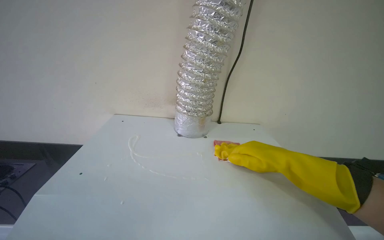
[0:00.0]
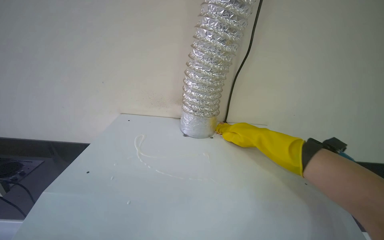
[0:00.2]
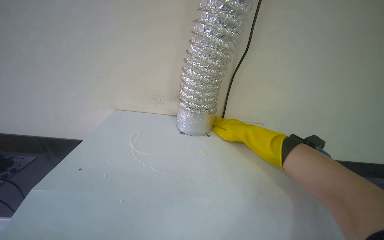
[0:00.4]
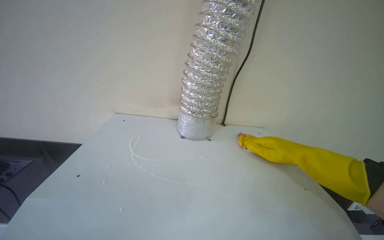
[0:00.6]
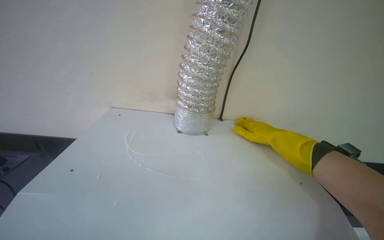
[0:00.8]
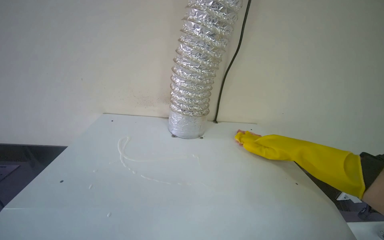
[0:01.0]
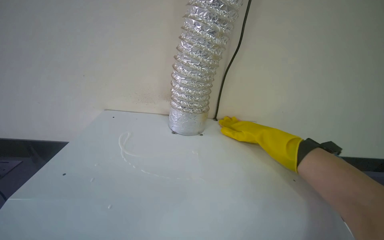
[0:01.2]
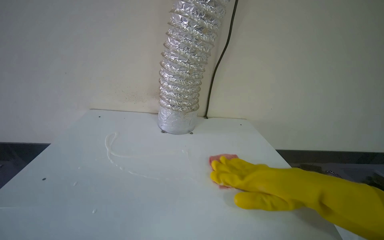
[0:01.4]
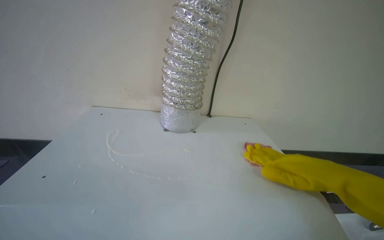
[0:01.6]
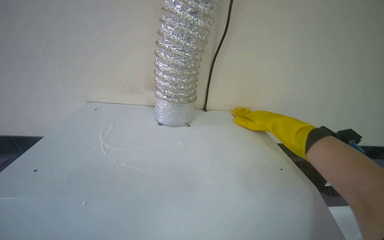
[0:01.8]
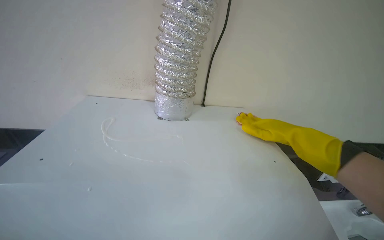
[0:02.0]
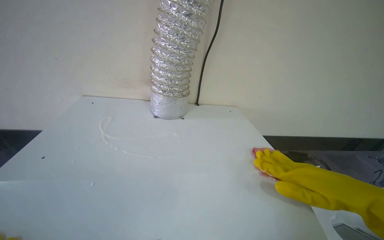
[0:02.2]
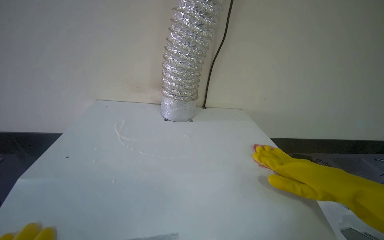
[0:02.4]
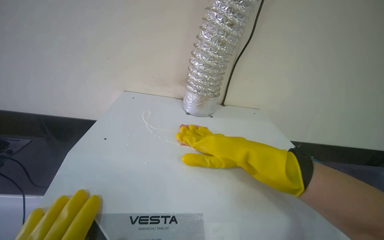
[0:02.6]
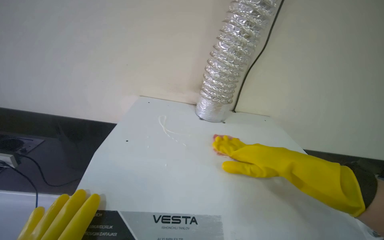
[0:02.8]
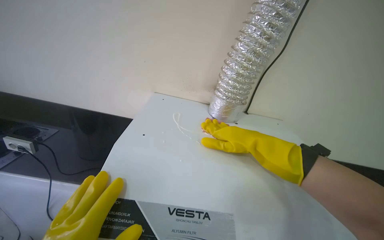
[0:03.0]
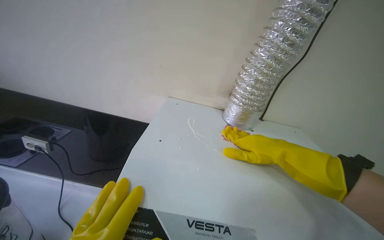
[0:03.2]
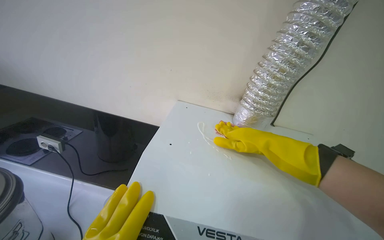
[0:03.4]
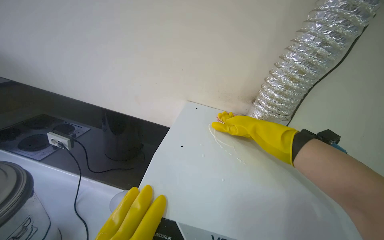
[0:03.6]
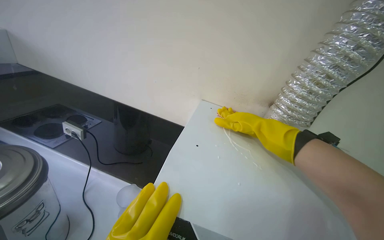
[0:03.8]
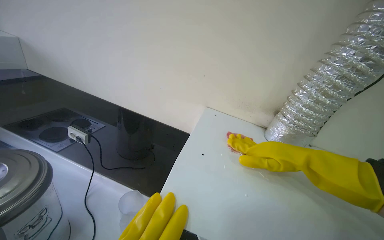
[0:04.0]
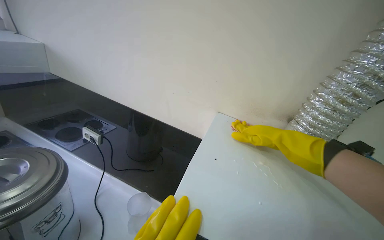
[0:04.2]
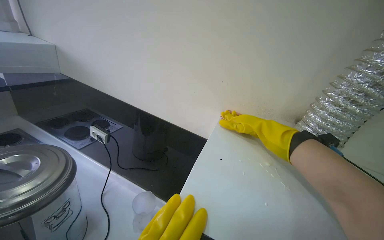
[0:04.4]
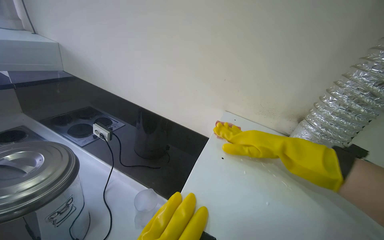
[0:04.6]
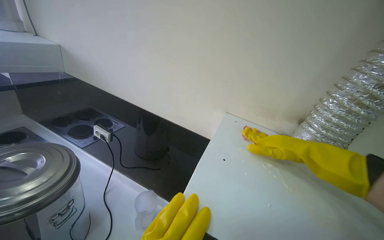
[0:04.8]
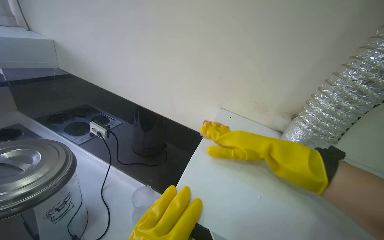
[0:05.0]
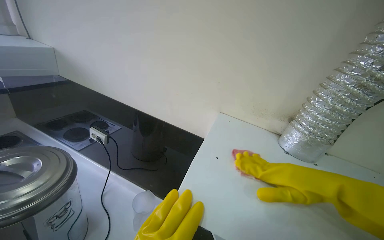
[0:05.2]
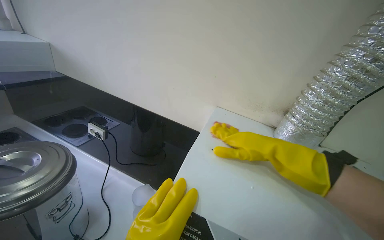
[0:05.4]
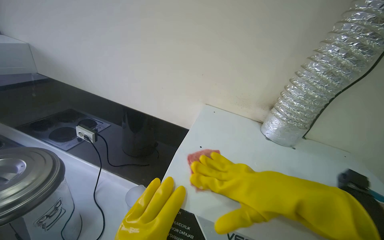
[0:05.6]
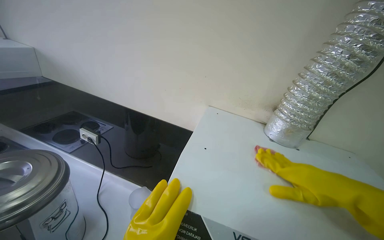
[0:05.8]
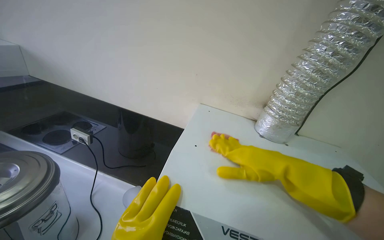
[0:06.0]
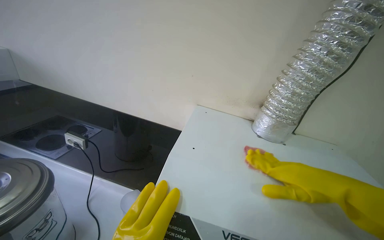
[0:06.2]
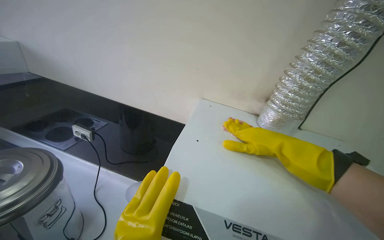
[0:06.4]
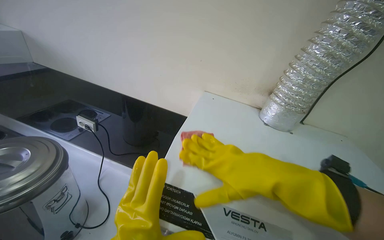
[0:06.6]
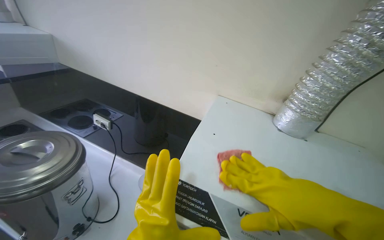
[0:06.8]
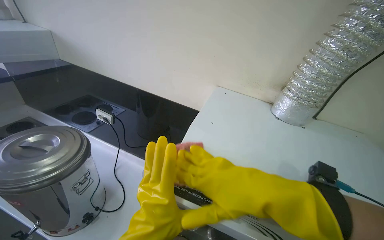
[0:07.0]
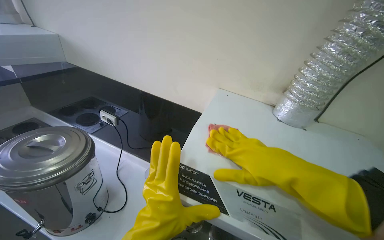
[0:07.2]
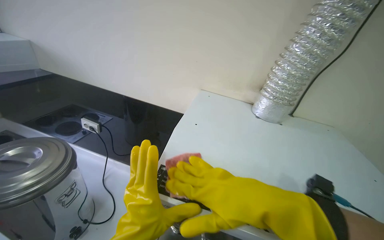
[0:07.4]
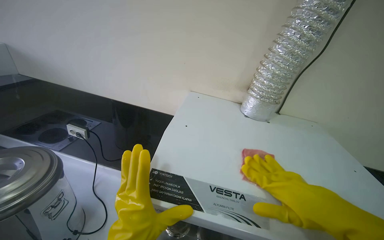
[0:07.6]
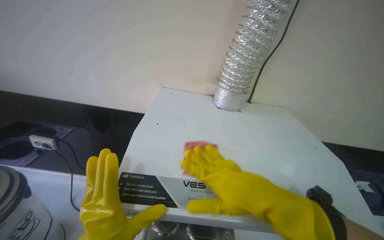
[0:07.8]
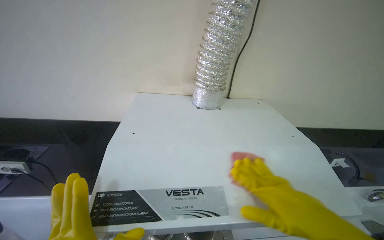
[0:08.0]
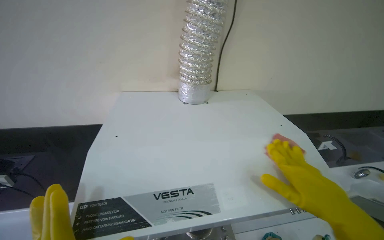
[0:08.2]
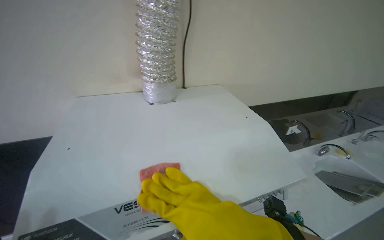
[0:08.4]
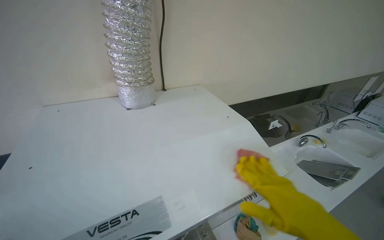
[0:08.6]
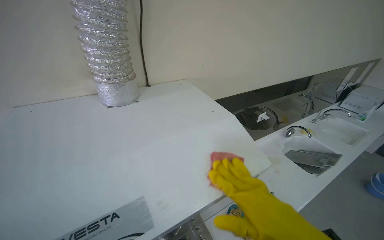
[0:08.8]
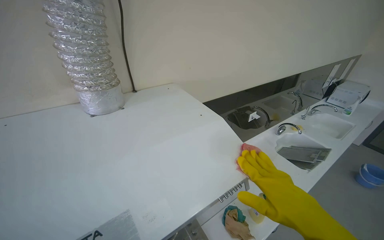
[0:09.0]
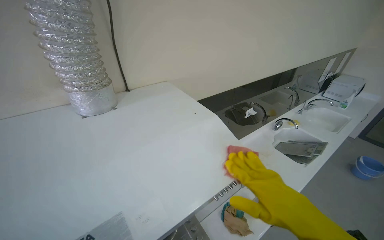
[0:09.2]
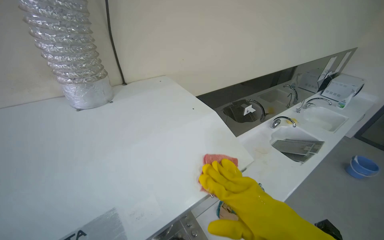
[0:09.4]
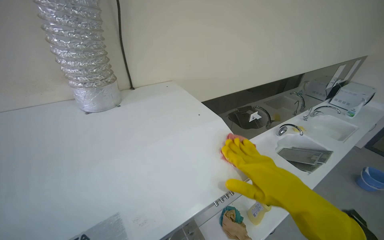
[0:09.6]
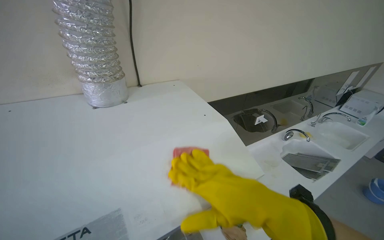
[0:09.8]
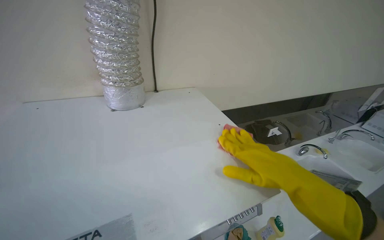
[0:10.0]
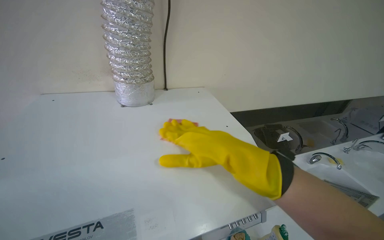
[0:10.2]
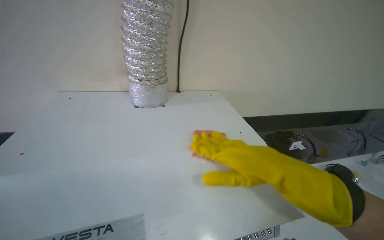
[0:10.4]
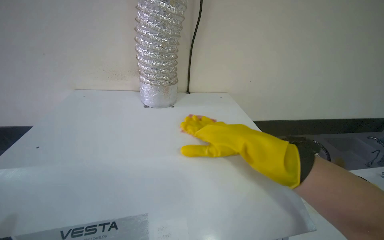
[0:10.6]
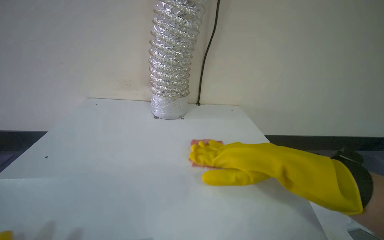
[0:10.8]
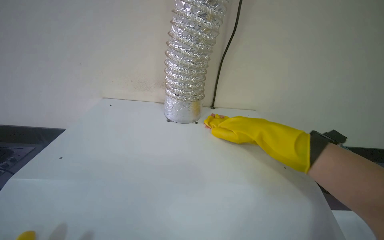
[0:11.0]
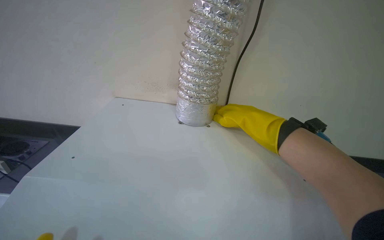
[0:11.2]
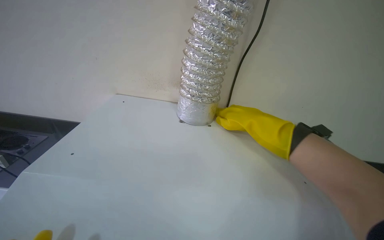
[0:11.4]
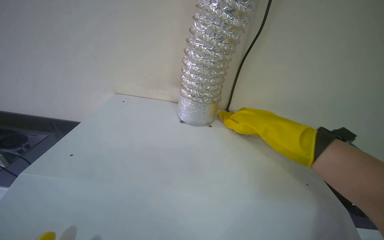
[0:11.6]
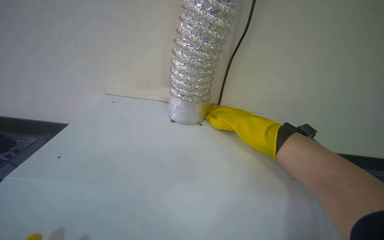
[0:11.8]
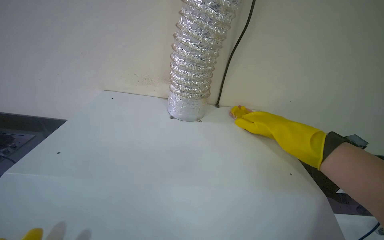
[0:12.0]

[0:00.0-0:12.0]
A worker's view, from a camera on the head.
Job: cleaning kitchen.
The whole recording: Scrubbing top of range hood. The worker scrubs the top surface of the range hood with a red sponge.
0:01.6 to 0:03.0: The right hand moves nearer to the camera, roughly 35 cm.
0:03.0 to 0:04.4: The wearer's head swings some 20 degrees to the left. The right hand goes nearer and farther, about 35 cm each way, reversing 2 times.
0:04.4 to 0:06.0: The right hand shifts approximately 25 cm nearer to the camera and down the picture.
0:06.0 to 0:07.6: The right hand swings nearer and farther, approximately 20 cm each way, with 4 reversals.
0:07.6 to 0:09.0: The wearer's head swings about 45 degrees to the right.
0:09.0 to 0:10.4: The wearer's head swings some 20 degrees to the left. The right hand moves up the picture and to the left, roughly 20 cm.

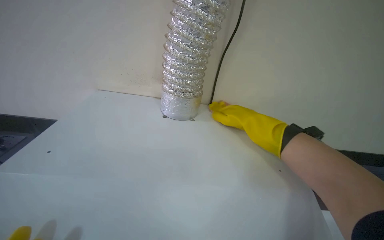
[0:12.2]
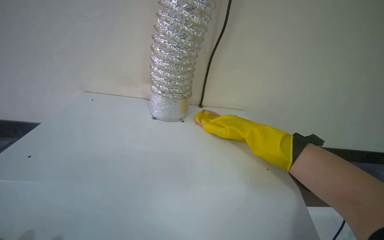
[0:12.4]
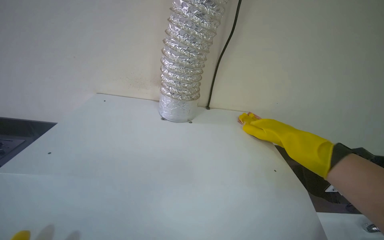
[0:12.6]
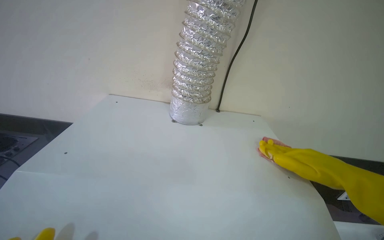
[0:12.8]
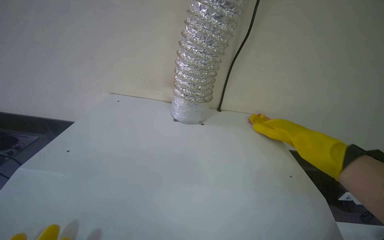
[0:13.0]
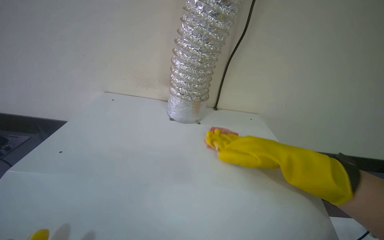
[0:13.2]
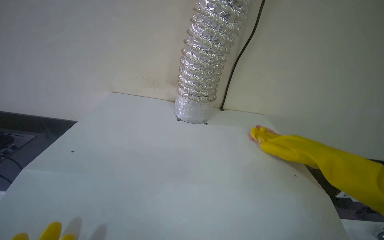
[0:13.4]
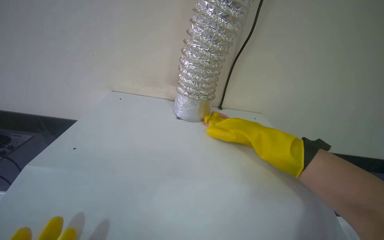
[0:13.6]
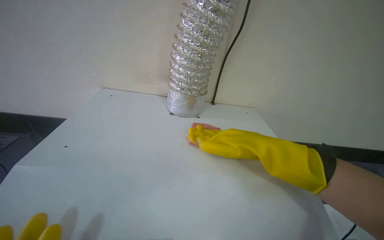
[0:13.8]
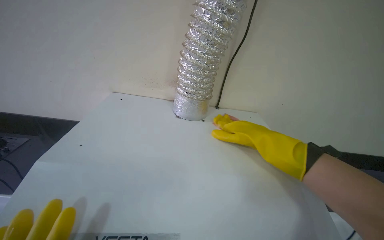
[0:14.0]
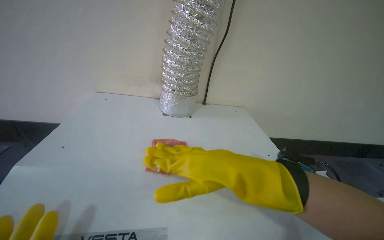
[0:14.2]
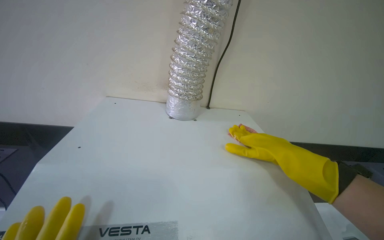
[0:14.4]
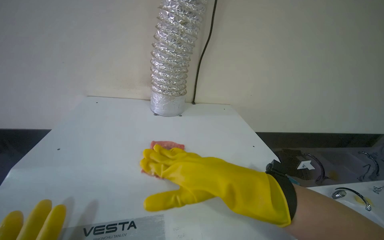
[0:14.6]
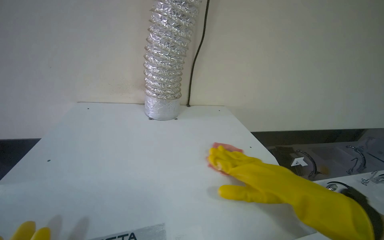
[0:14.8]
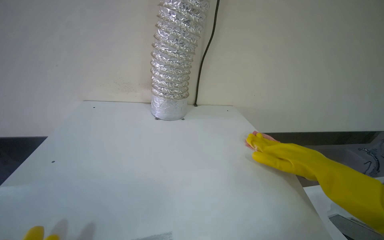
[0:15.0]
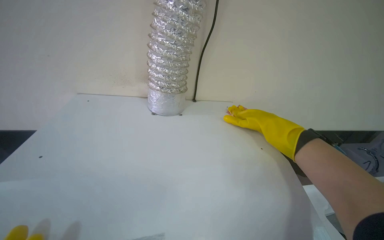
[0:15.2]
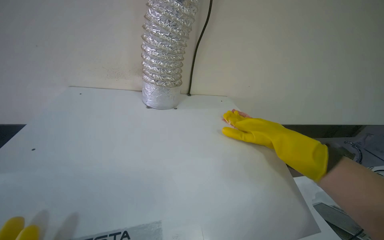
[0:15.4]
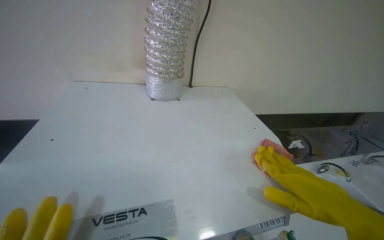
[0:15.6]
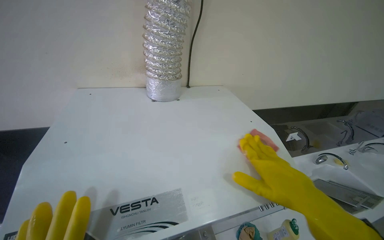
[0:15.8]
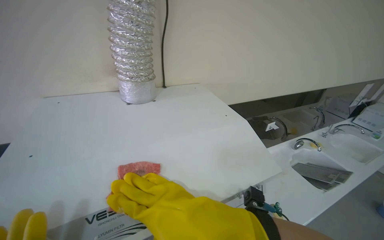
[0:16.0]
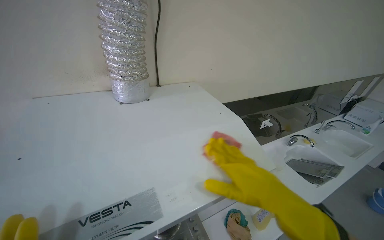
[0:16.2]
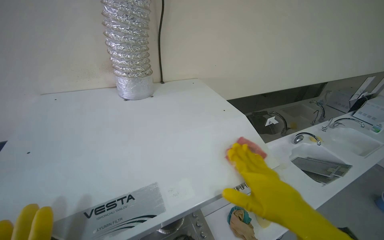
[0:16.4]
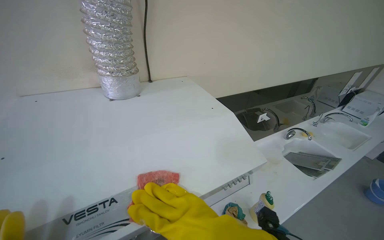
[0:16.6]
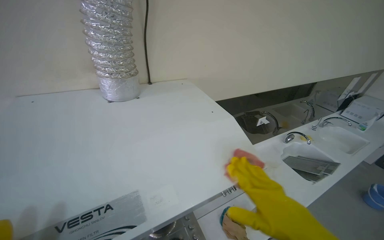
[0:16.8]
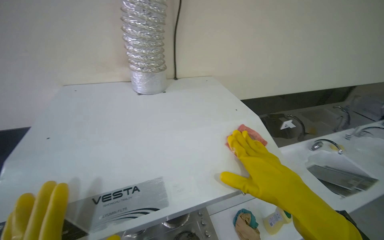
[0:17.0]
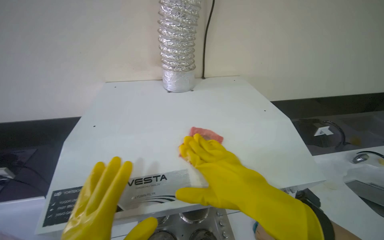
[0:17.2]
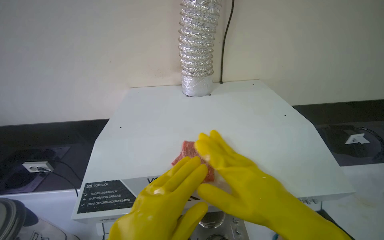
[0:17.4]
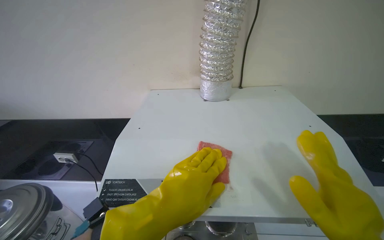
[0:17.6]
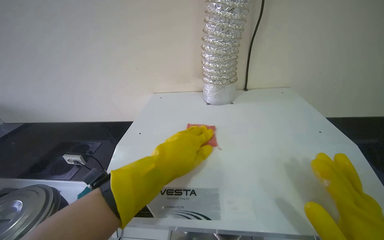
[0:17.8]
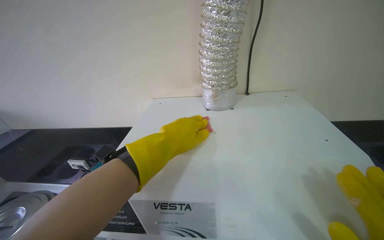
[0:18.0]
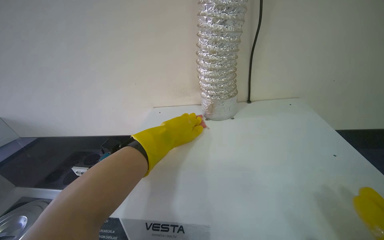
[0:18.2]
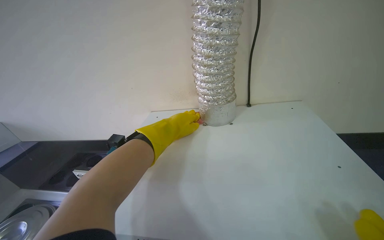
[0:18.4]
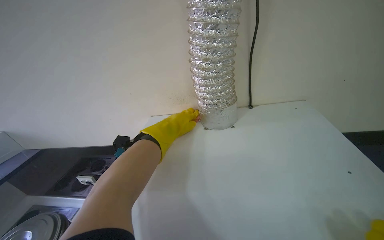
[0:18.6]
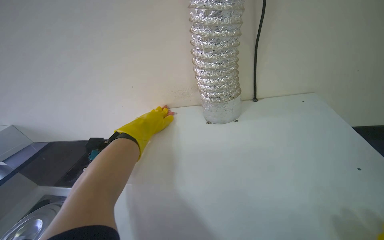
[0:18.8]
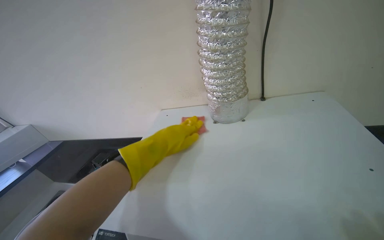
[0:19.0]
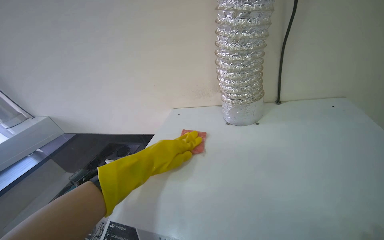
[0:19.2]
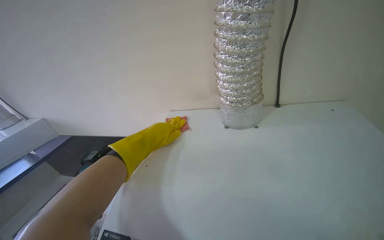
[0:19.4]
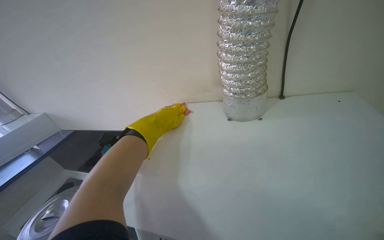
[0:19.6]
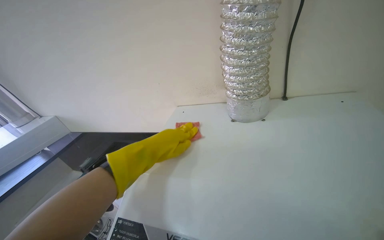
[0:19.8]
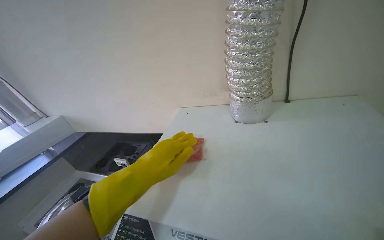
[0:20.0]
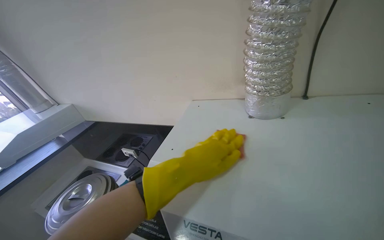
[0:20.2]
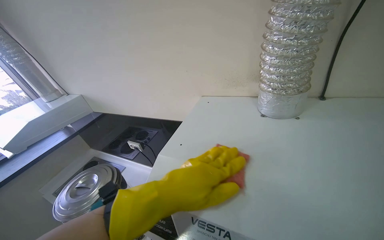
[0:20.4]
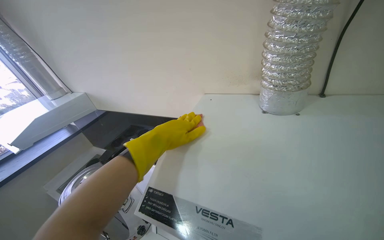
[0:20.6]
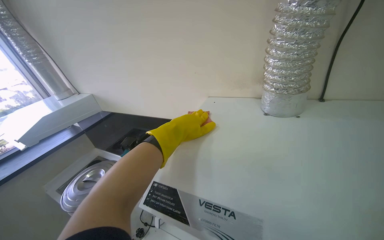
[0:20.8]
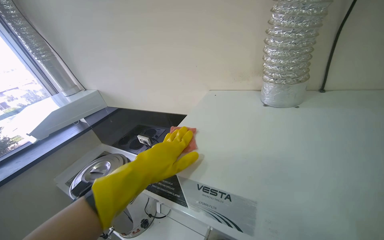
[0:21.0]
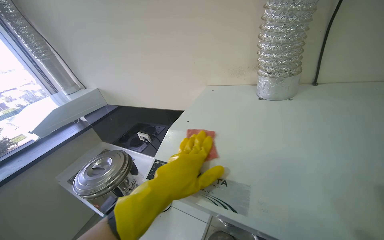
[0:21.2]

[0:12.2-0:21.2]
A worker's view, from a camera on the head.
Job: cleaning kitchen.
The whole recording: Scrubbing top of range hood. The worker scrubs the top surface of the range hood with a red sponge.
0:12.2 to 0:13.8: The right hand travels to the right and back again, about 10 cm each way.
0:16.6 to 0:18.2: The head rotates roughly 40 degrees to the left.
0:18.2 to 0:19.8: The left hand goes nearer and farther, approximately 15 cm each way, reversing 2 times.
0:19.8 to 0:21.2: The left hand swings nearer and farther, some 15 cm each way, with 2 reversals.
